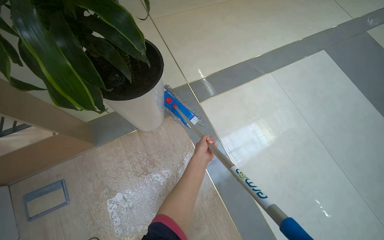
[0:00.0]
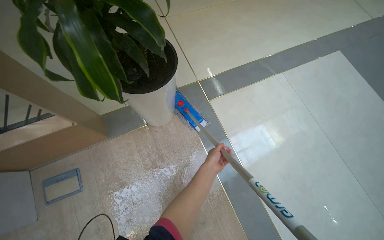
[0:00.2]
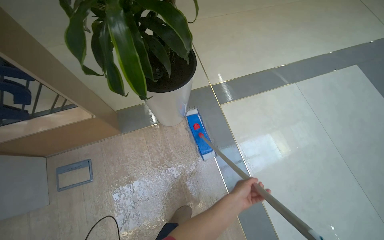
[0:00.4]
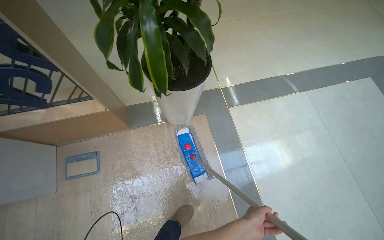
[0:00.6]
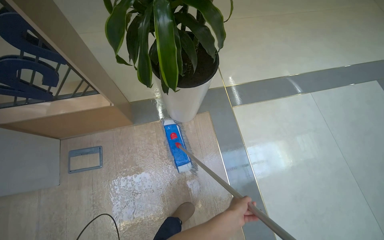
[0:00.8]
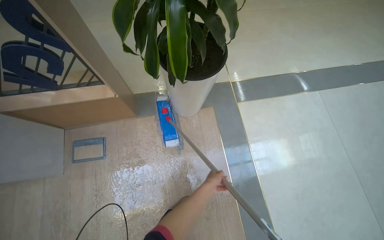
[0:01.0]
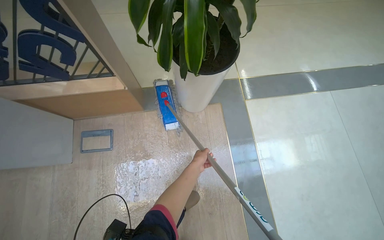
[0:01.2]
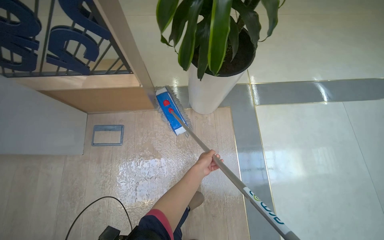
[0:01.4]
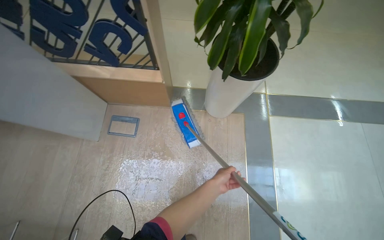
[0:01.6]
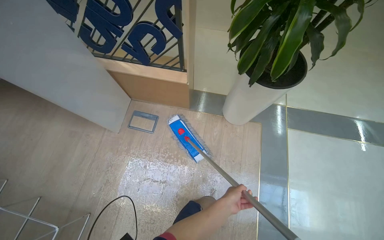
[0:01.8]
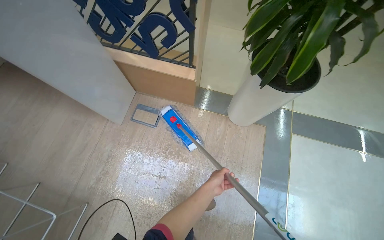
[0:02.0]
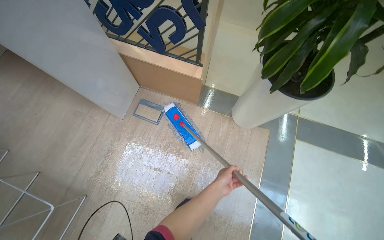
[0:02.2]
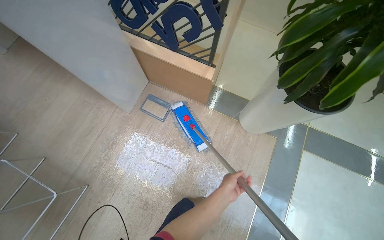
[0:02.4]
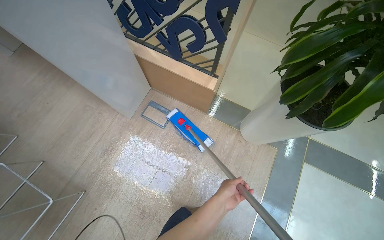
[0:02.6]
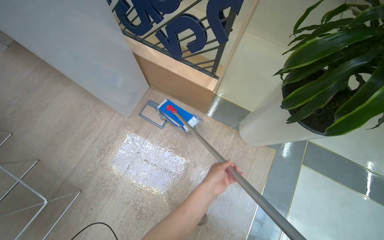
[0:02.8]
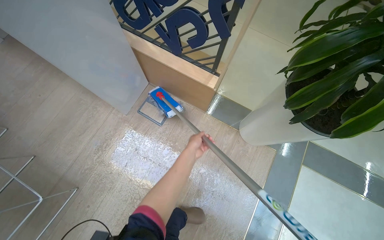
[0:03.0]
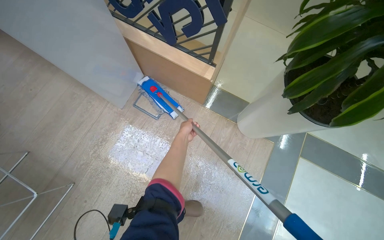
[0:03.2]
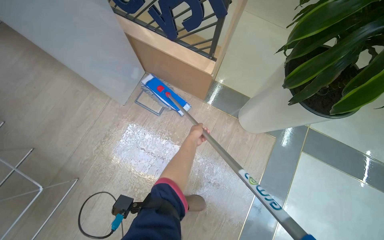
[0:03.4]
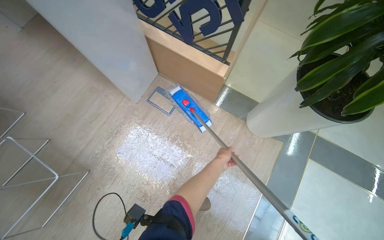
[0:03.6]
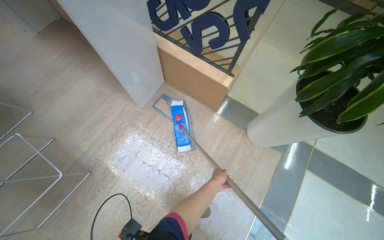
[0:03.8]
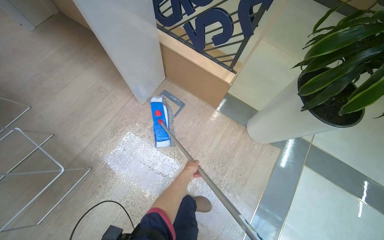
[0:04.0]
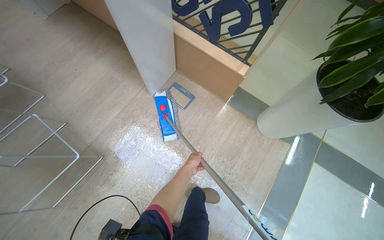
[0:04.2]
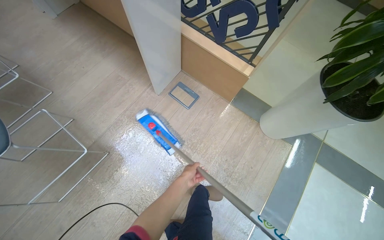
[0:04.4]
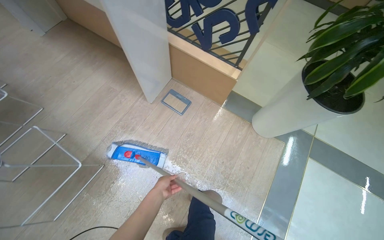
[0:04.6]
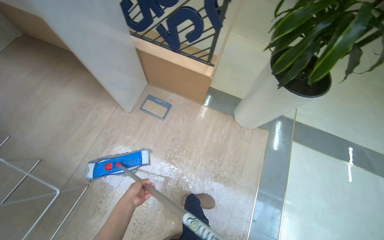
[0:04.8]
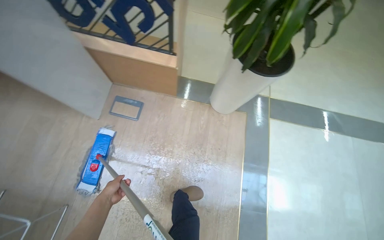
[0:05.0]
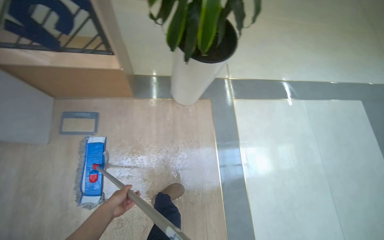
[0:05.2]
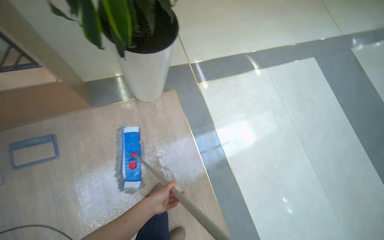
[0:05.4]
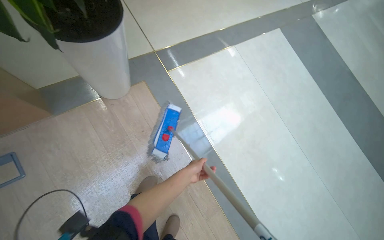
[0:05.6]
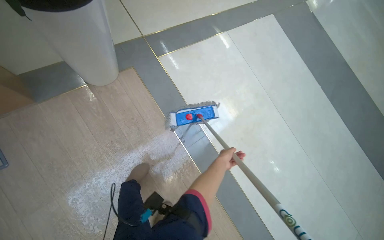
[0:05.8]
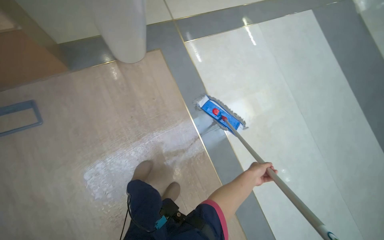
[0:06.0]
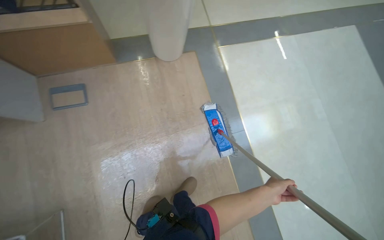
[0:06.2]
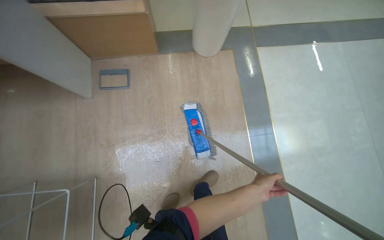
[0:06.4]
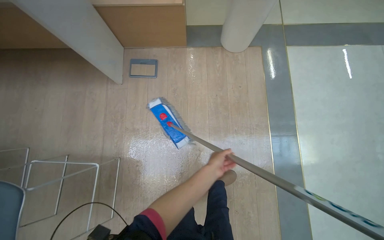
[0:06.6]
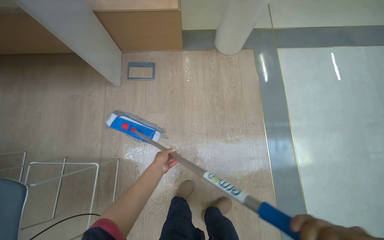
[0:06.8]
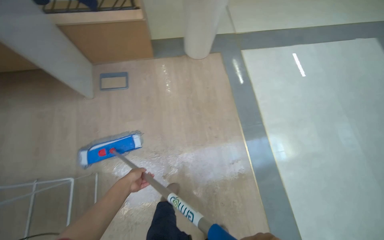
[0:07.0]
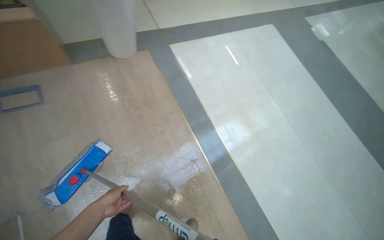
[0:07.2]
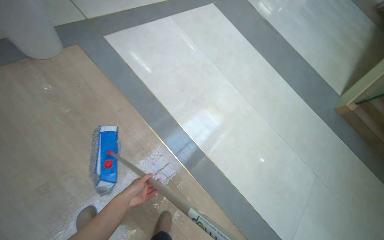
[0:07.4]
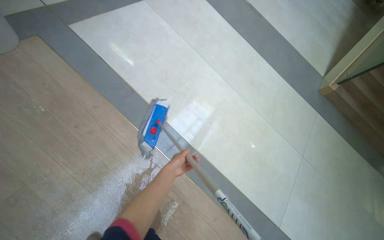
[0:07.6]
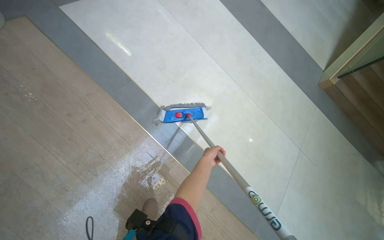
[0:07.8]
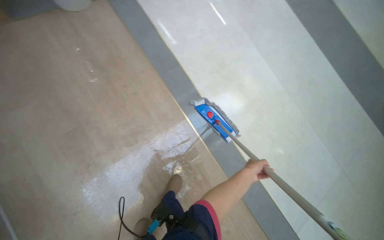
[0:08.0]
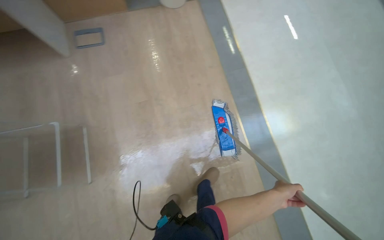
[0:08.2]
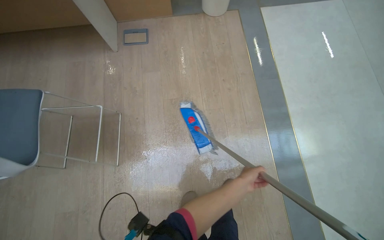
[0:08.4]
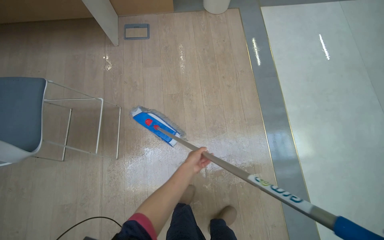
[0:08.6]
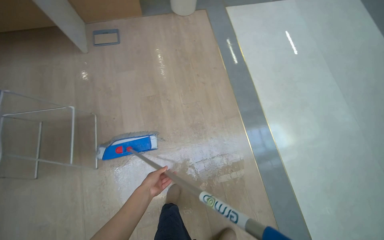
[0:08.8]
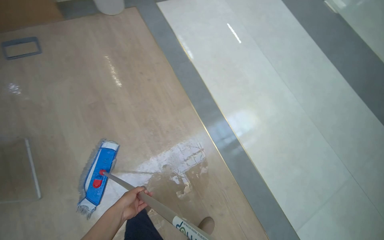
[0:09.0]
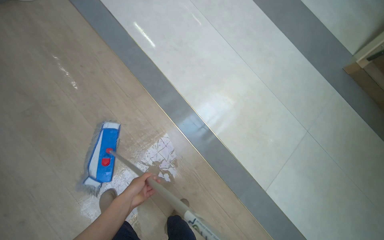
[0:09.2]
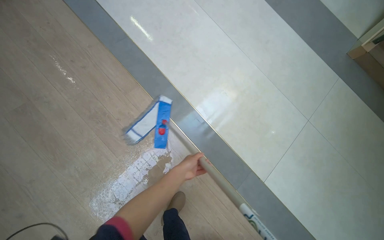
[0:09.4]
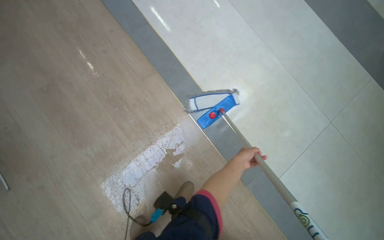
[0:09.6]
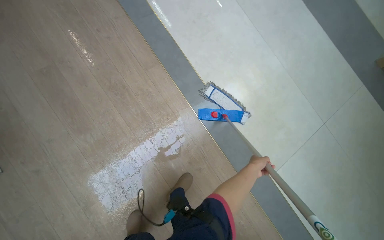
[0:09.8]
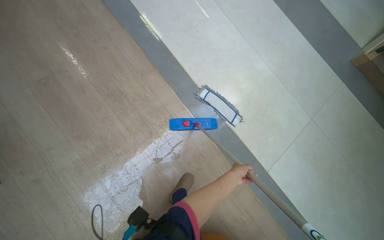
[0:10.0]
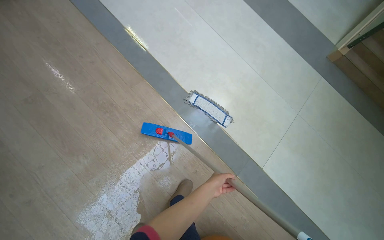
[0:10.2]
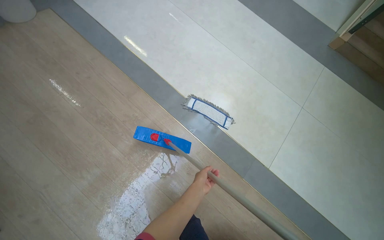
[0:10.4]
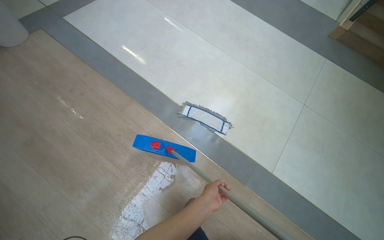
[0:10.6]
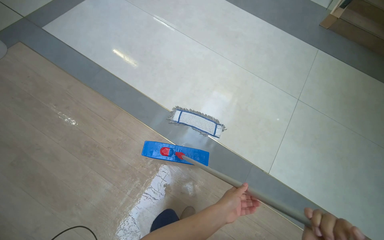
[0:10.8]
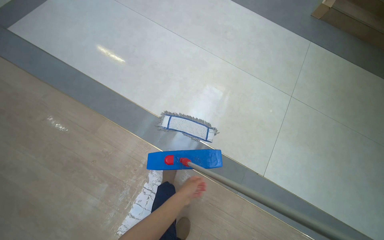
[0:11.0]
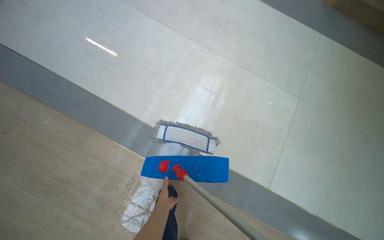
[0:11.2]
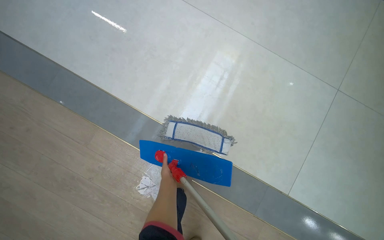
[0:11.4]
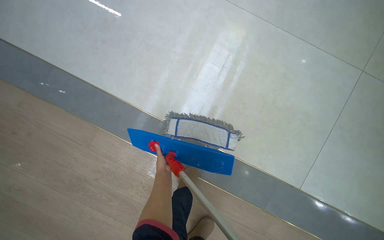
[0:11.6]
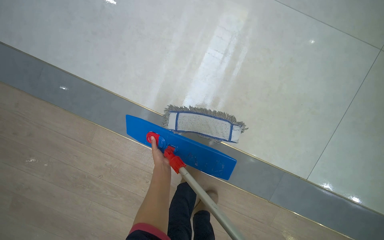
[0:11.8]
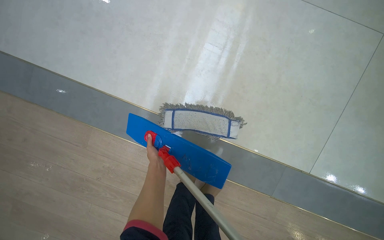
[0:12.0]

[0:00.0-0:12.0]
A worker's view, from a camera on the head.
Job: mopping floor.
The whole recording: Mopping light-colored floor. The worker mops the light-colored floor, moving furniture and rinsing the mop head as needed.
0:00.0 to 0:01.6: The wearer looks approximately 30 degrees further to the left. The left hand moves up and down the picture over approximately 20 cm, changing direction 2 times.
0:01.6 to 0:03.0: The left hand travels up the picture and to the left by roughly 30 cm.
0:03.0 to 0:04.4: The left hand travels down the picture by approximately 35 cm.
0:04.4 to 0:06.0: The camera is carried about 40 cm. The wearer looks roughly 60 degrees further to the right. The view tips downward by approximately 20 degrees.
0:06.0 to 0:07.6: The wearer moves about 60 cm.
0:09.0 to 0:10.4: The left hand shifts approximately 40 cm to the right.
0:10.4 to 0:12.0: The camera travels some 1 m. The camera pitches downward, by approximately 25 degrees.

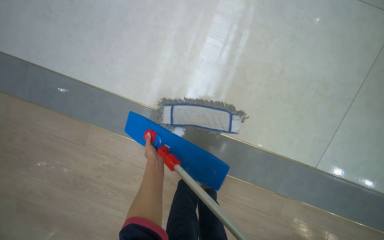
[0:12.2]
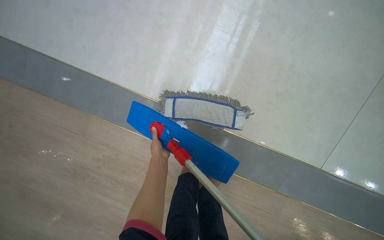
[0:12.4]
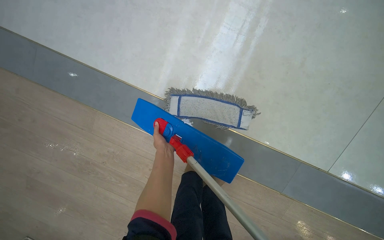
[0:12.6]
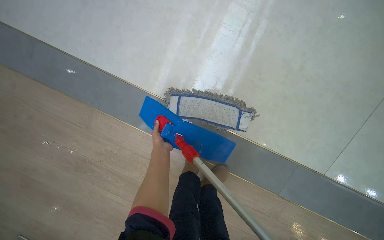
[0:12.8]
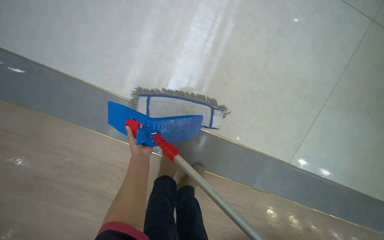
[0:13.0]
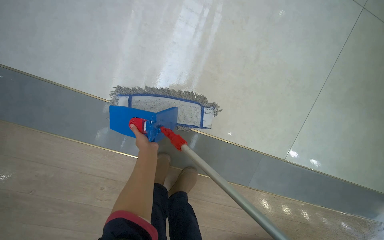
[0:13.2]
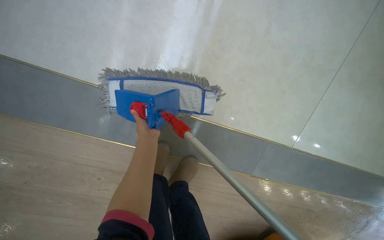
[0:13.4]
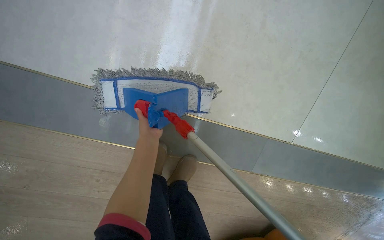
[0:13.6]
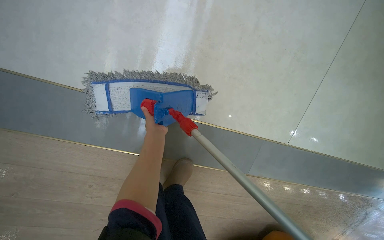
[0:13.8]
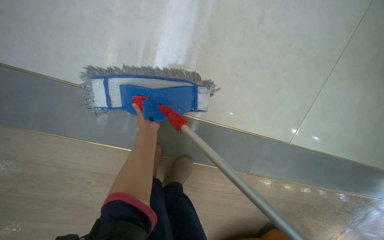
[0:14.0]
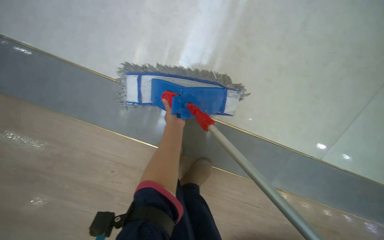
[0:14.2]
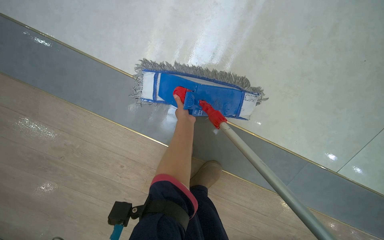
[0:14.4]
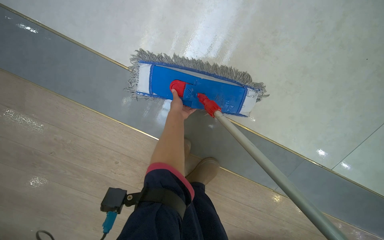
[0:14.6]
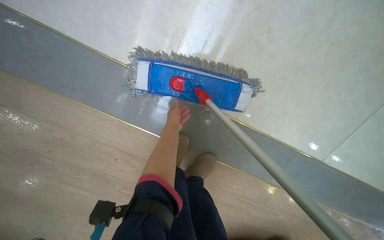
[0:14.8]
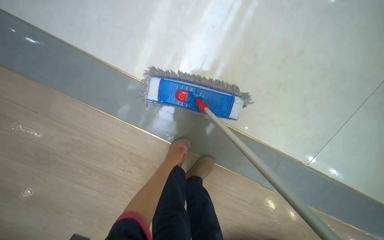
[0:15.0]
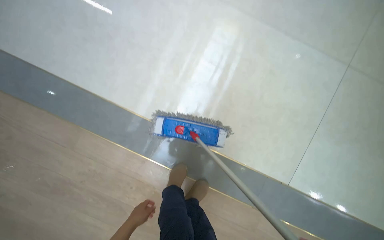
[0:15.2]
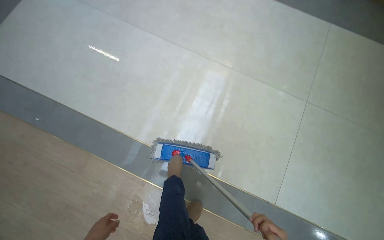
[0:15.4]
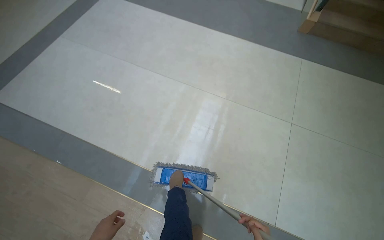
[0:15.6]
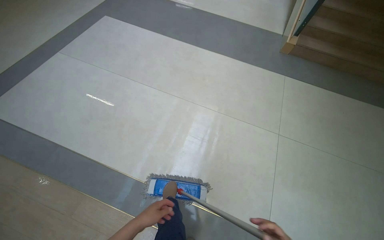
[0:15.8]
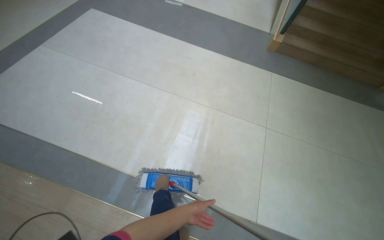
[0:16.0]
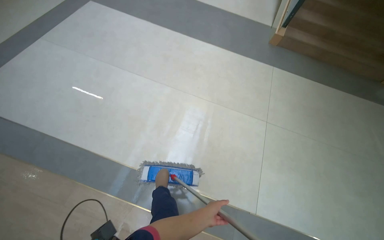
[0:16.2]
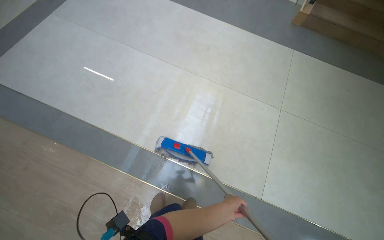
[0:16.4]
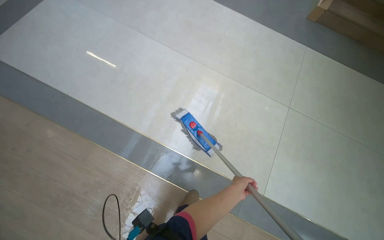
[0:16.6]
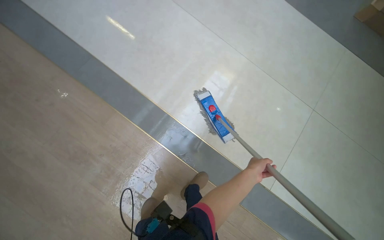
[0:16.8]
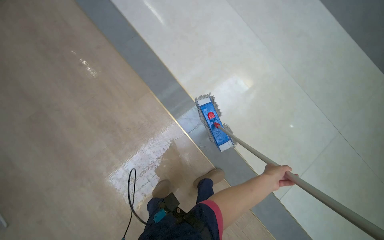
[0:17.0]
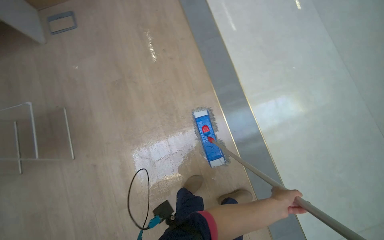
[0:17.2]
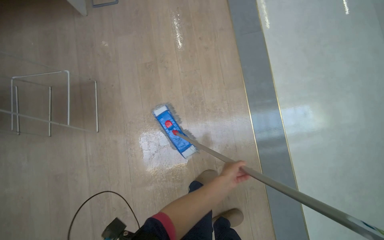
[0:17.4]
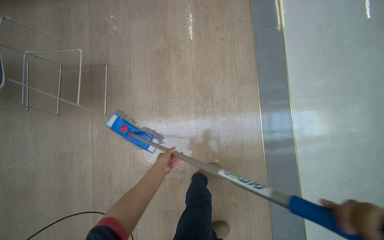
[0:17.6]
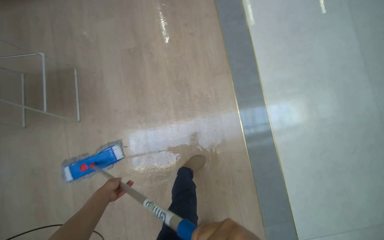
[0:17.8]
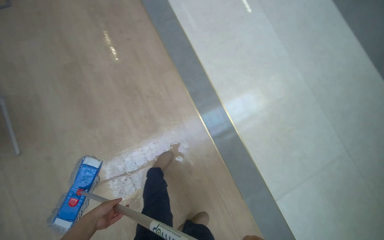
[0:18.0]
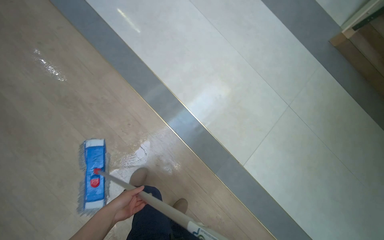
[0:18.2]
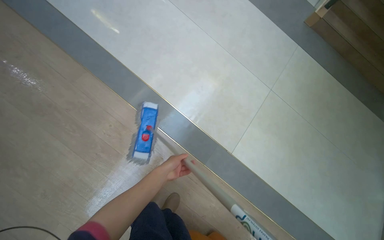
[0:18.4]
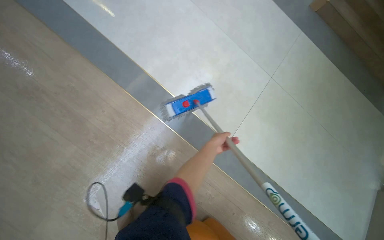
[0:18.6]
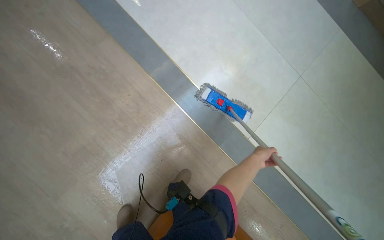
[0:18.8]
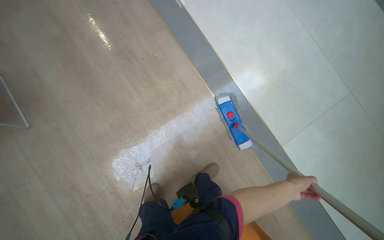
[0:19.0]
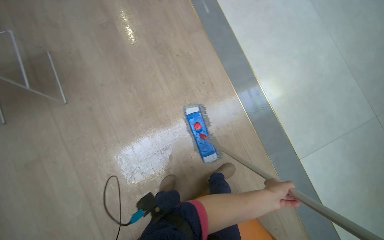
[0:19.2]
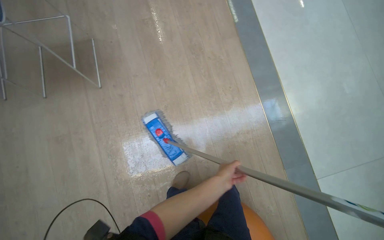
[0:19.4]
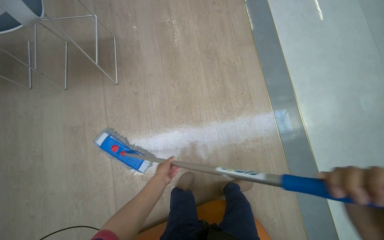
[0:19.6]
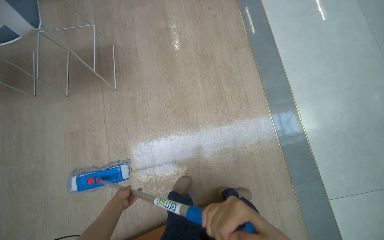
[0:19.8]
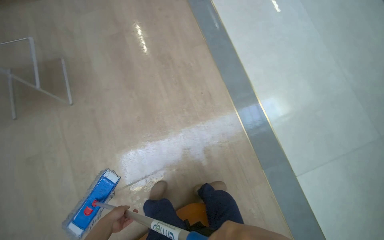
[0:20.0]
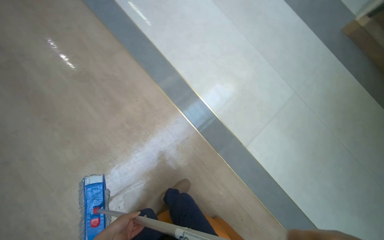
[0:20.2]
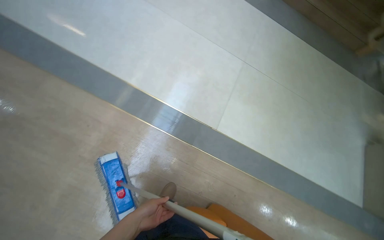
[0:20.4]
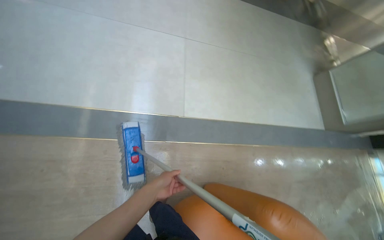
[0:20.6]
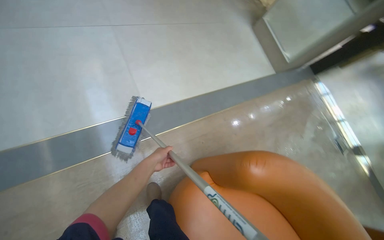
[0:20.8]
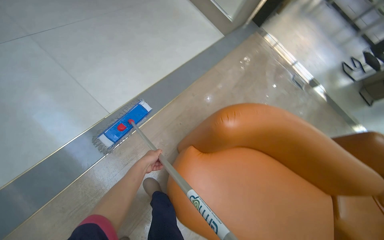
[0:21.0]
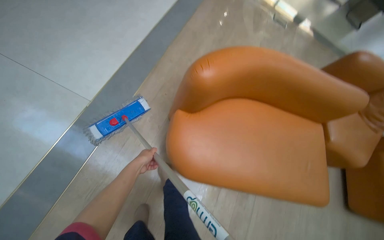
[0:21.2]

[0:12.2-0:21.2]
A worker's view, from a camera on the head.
Job: mopping floor.
The whole recording: Mopping light-colored floor. The worker mops the light-colored floor, moving furniture and rinsing the mop head as needed.
0:13.8 to 0:15.2: The view tips upward by some 15 degrees. The left hand moves down the picture and to the left, roughly 35 cm.
0:15.2 to 0:16.6: The head travels about 40 cm. The camera pitches upward, by approximately 20 degrees.
0:16.6 to 0:18.2: Everything in view rotates roughly 30 degrees clockwise.
0:19.8 to 0:21.2: The wearer moves about 50 cm. The head rotates roughly 130 degrees to the right. The view tips downward by about 25 degrees.
